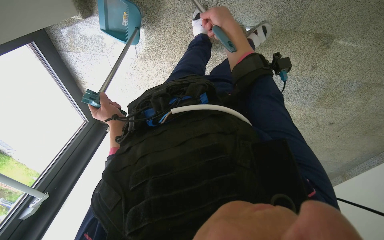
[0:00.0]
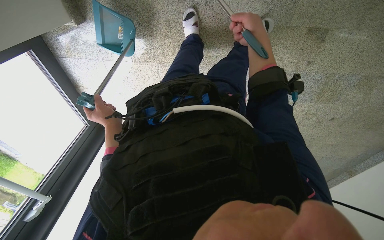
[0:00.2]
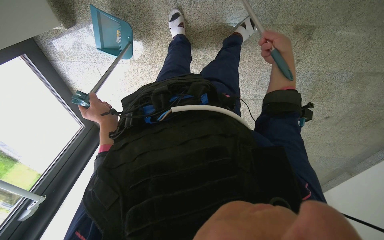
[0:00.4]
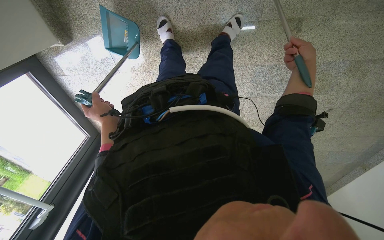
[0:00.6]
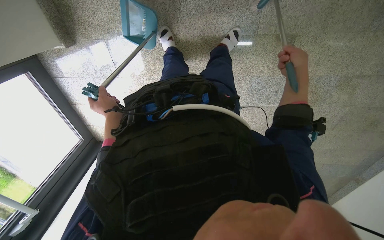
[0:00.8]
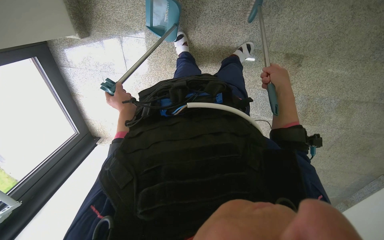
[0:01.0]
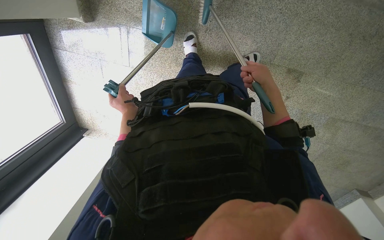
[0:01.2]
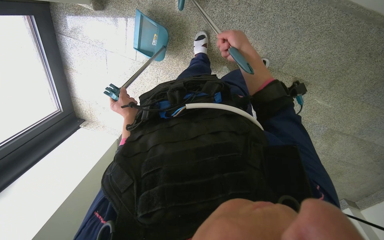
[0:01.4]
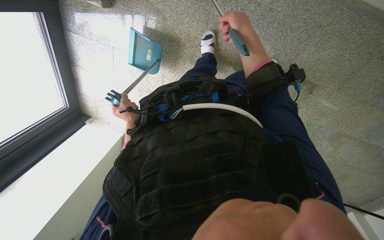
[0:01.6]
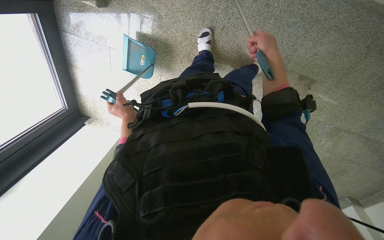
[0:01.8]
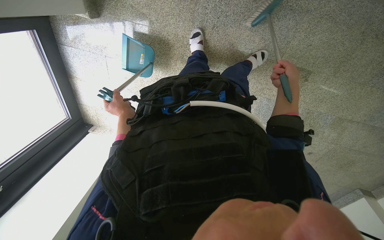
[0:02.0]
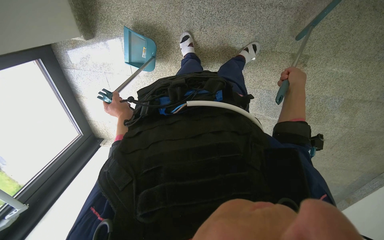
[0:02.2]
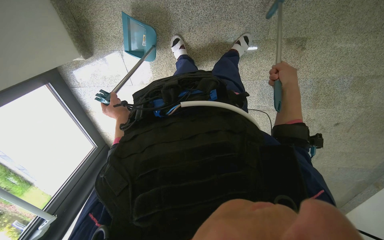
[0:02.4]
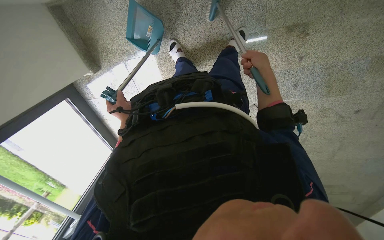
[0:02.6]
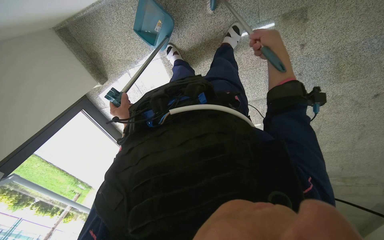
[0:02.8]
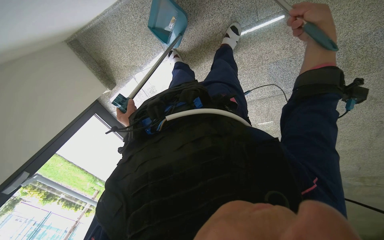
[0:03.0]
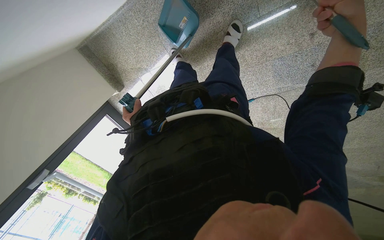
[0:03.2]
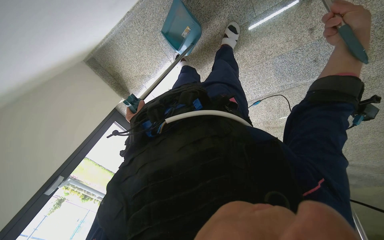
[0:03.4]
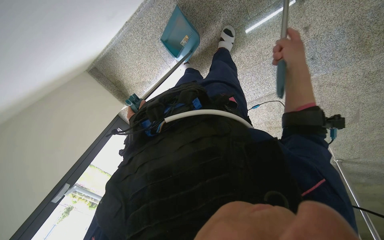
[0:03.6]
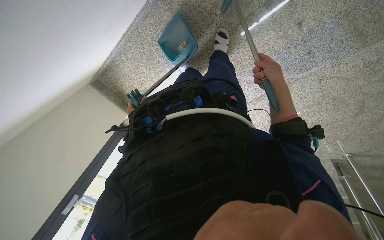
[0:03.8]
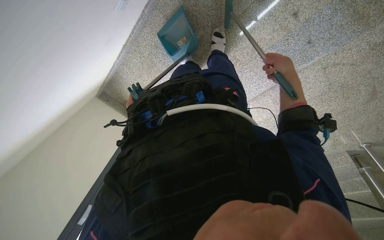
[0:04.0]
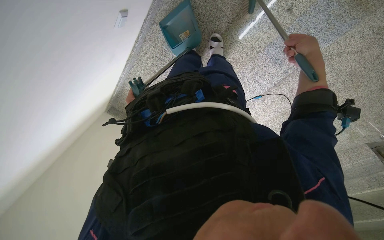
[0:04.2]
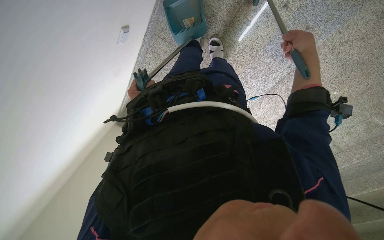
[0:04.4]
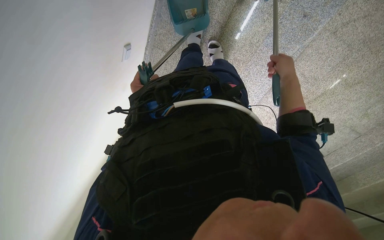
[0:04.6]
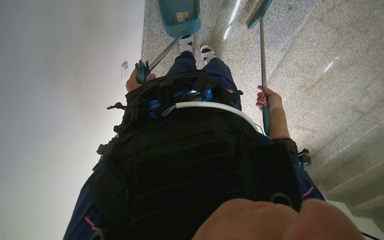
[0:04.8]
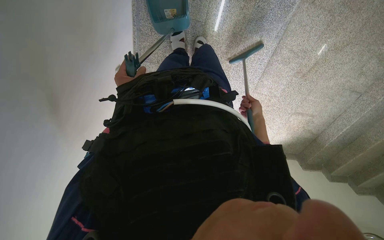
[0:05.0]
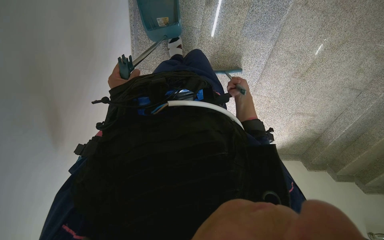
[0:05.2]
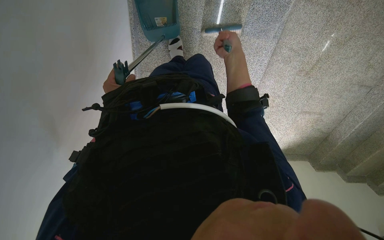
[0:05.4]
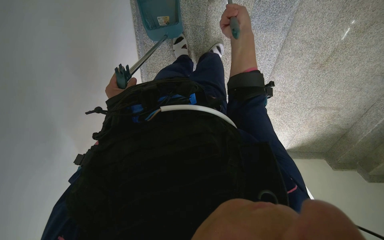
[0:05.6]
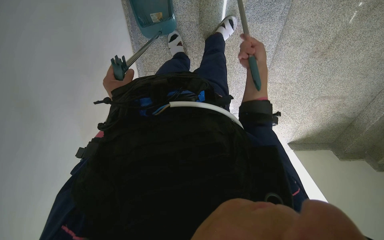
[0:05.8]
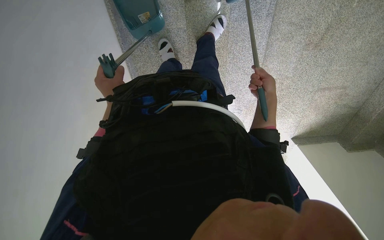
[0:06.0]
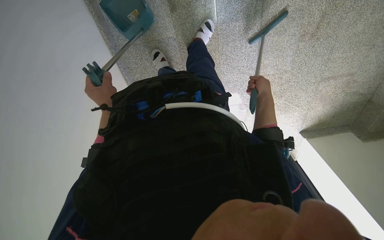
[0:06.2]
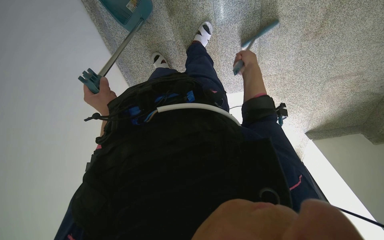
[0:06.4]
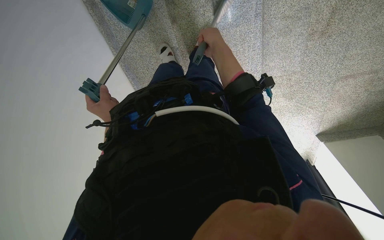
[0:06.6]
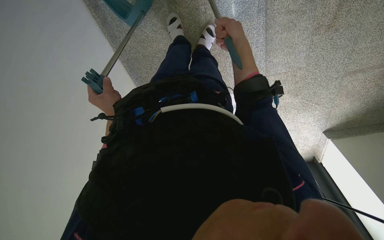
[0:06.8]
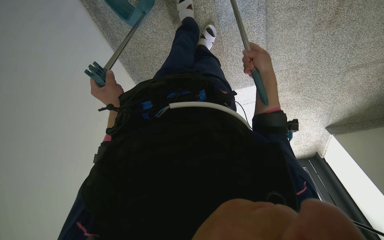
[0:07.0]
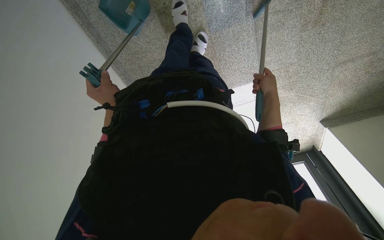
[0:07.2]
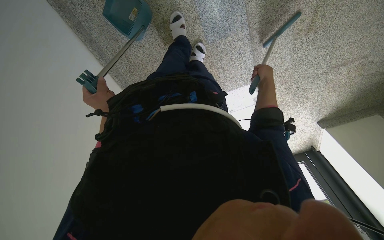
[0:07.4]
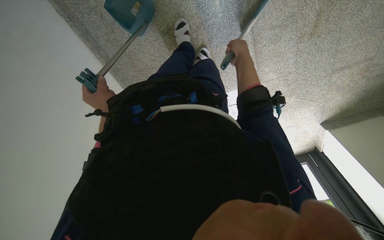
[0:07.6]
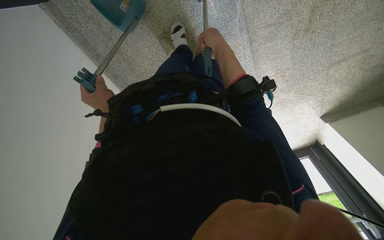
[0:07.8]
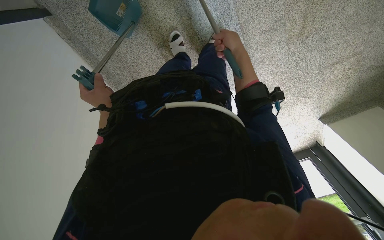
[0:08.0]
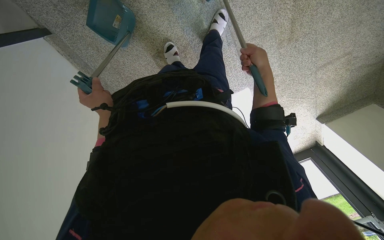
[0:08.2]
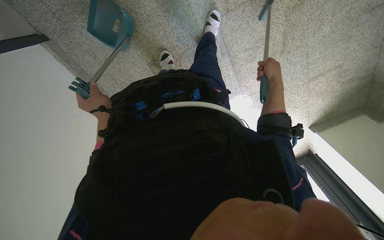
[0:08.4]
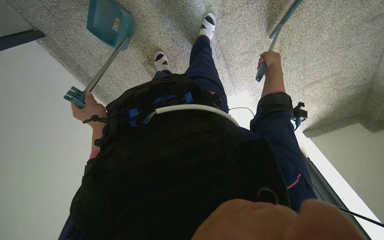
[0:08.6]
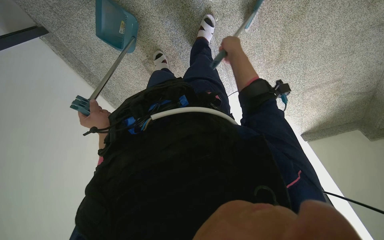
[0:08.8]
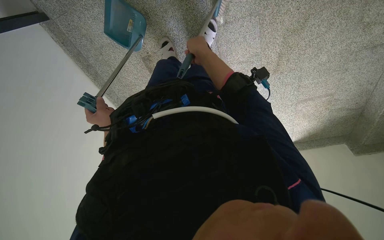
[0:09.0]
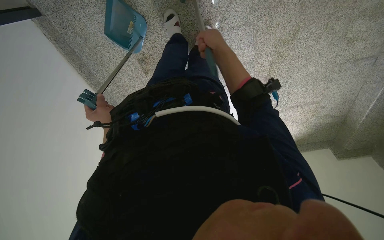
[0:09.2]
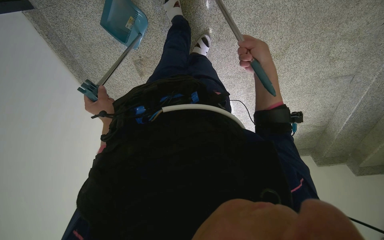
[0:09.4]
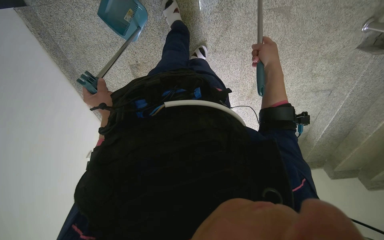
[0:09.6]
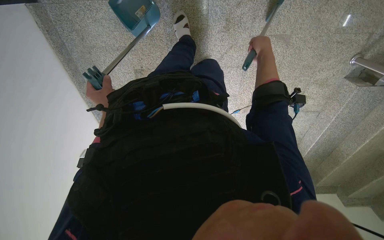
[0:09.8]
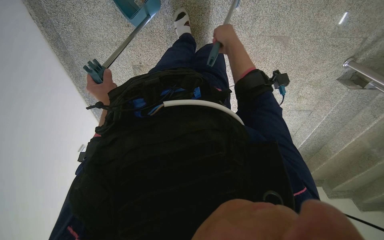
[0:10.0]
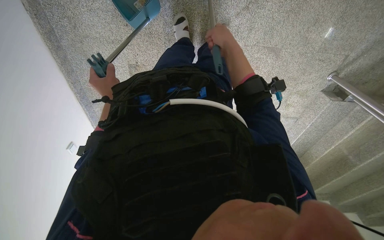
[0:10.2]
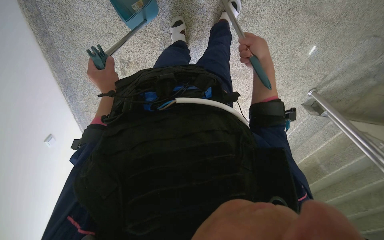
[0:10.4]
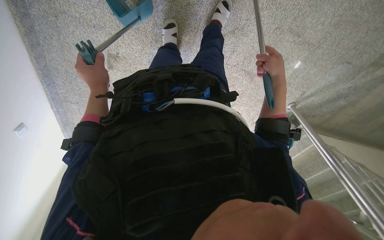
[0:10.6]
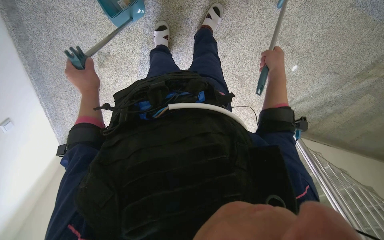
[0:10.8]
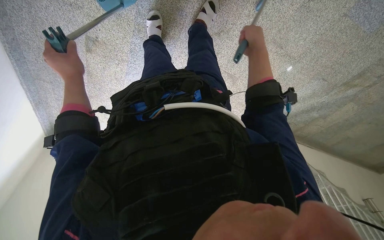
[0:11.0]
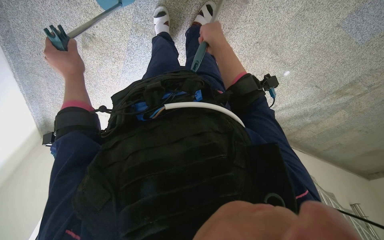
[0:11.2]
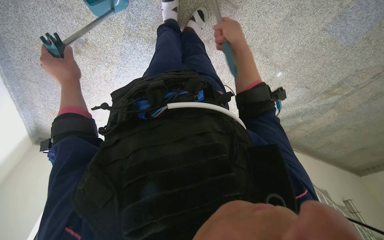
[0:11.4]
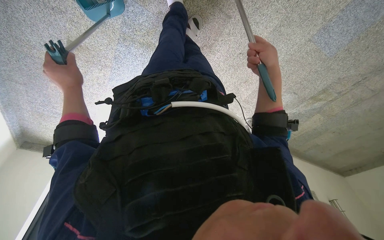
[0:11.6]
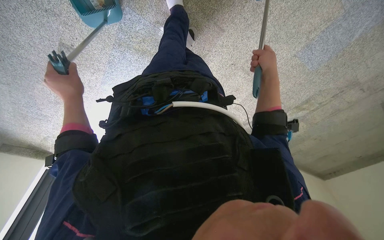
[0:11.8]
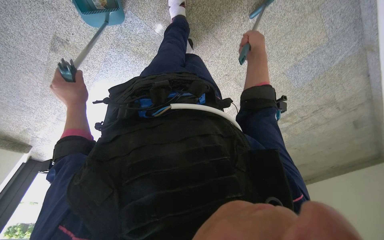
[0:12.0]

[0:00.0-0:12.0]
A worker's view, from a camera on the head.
Job: sweeping floor.
The whole recording: Sweeping floor with dustpan and brush. The worker sweeps the floor using a dustpan and brush.
0:00.0 to 0:01.6: The right hand goes to the right and returns, about 50 cm each way.
0:01.6 to 0:03.0: The camera is carried to the right, approximately 50 cm. The camera is aimed some 25 degrees further to the left. The scene rotates counterclockwise by some 30 degrees.
0:03.0 to 0:04.4: The view swings roughly 20 degrees to the left. The right hand is displaced farther from the camera by some 10 cm.
0:04.4 to 0:06.0: The view pans to the left by some 15 degrees. The scene rotates counterclockwise by roughly 35 degrees.
0:06.0 to 0:07.6: The view tilts some 10 degrees upward. The right hand swings left and right, some 20 cm each way, with 2 reversals.
0:09.0 to 0:10.4: The camera sweeps to the right, by some 25 degrees. The right hand moves left and right over some 20 cm, changing direction 2 times. Meanwhile the left hand is displaced up the picture by roughly 20 cm.
0:10.4 to 0:12.0: The view swings roughly 25 degrees to the right. The right hand moves left and right over roughly 20 cm, changing direction 2 times.

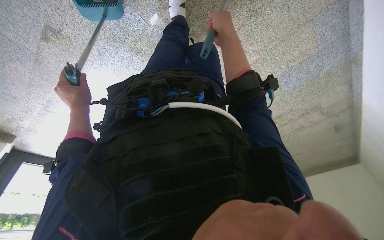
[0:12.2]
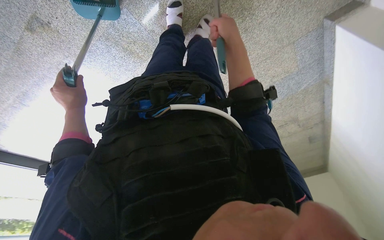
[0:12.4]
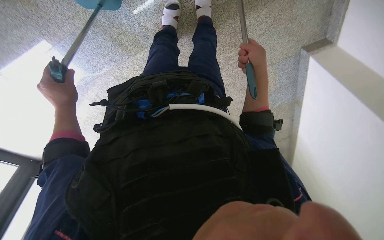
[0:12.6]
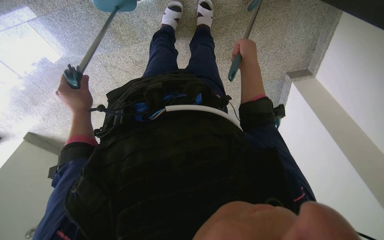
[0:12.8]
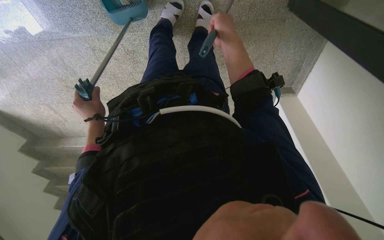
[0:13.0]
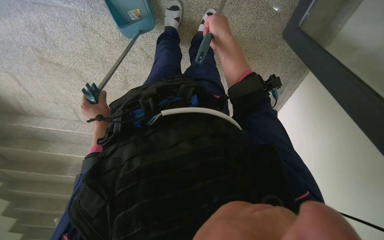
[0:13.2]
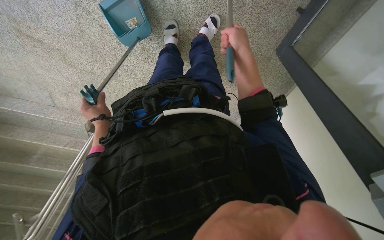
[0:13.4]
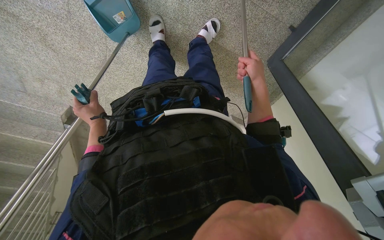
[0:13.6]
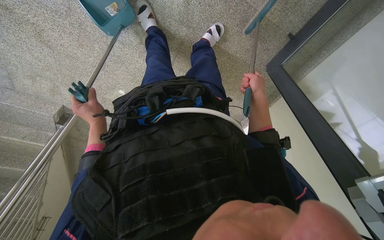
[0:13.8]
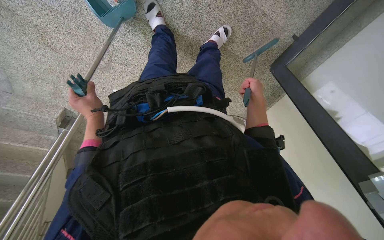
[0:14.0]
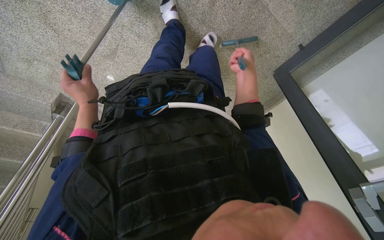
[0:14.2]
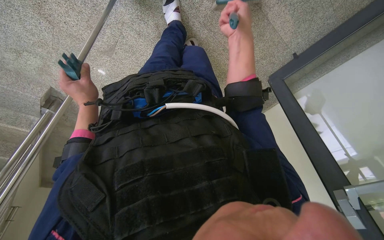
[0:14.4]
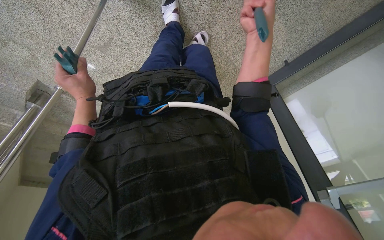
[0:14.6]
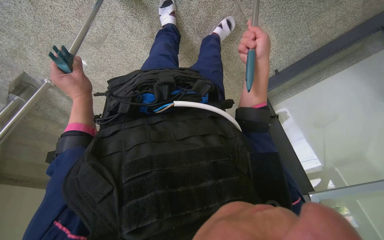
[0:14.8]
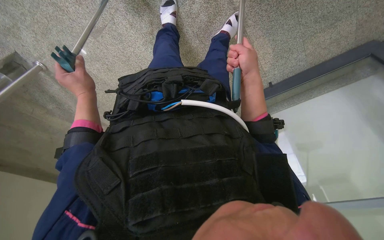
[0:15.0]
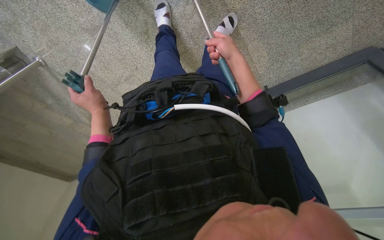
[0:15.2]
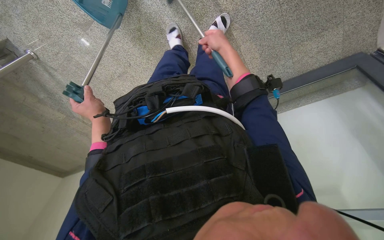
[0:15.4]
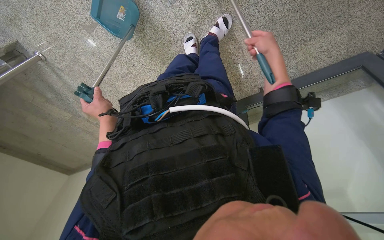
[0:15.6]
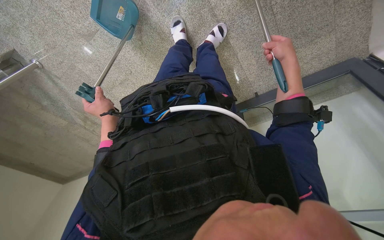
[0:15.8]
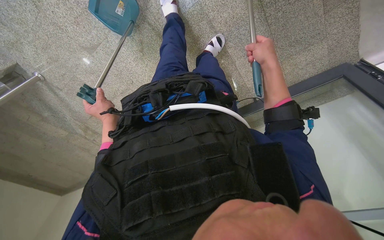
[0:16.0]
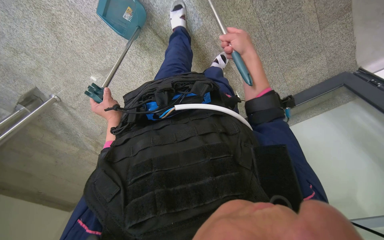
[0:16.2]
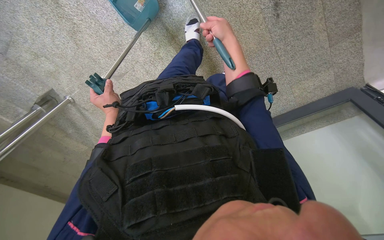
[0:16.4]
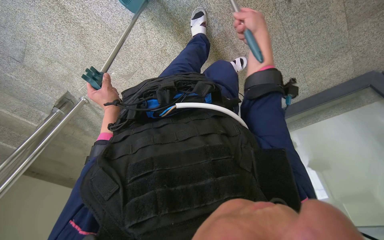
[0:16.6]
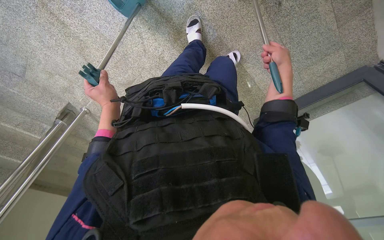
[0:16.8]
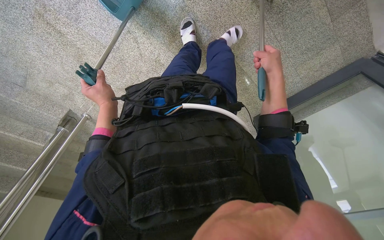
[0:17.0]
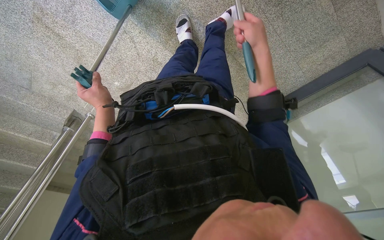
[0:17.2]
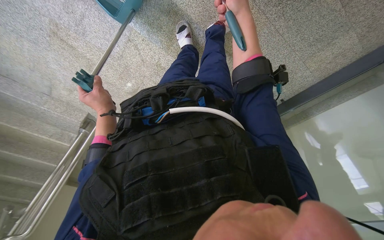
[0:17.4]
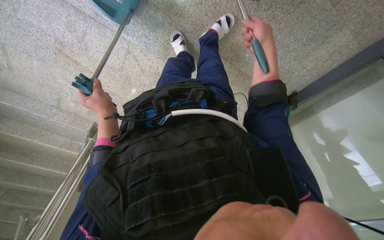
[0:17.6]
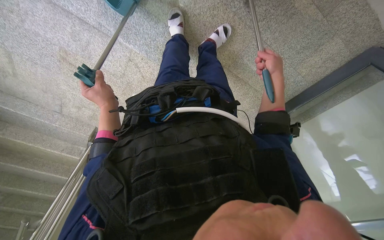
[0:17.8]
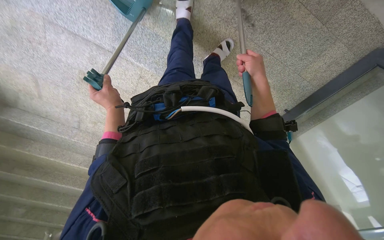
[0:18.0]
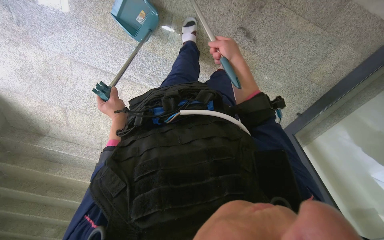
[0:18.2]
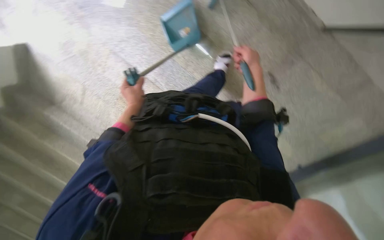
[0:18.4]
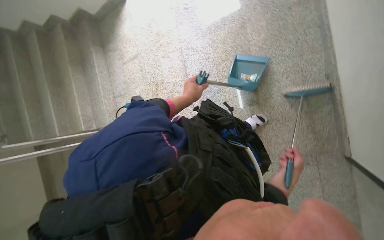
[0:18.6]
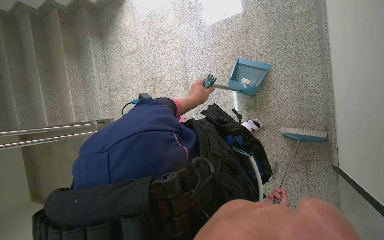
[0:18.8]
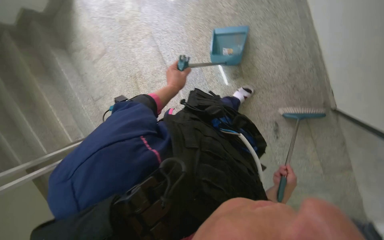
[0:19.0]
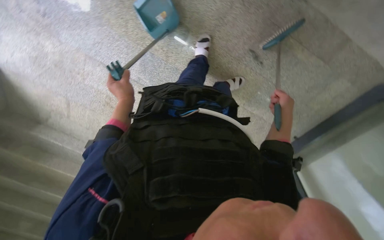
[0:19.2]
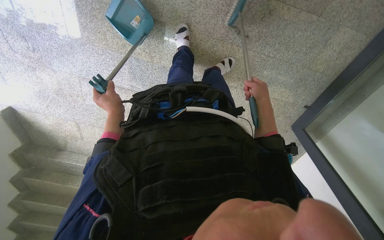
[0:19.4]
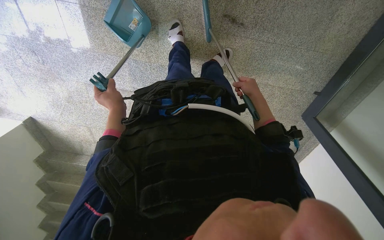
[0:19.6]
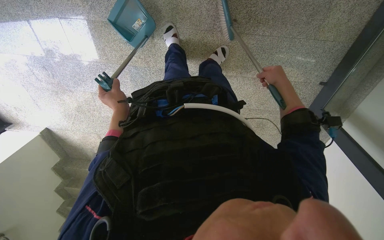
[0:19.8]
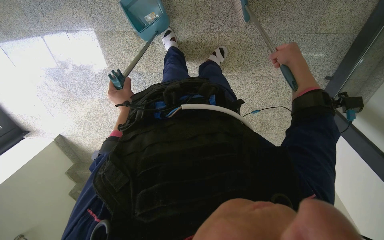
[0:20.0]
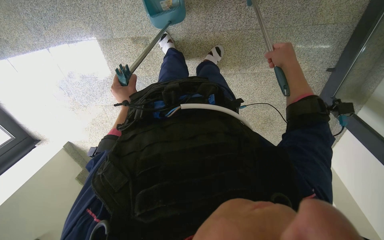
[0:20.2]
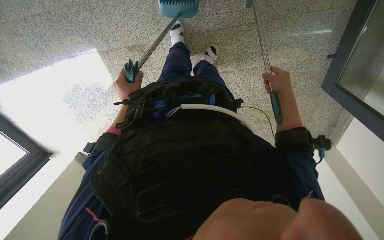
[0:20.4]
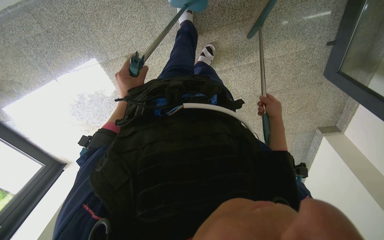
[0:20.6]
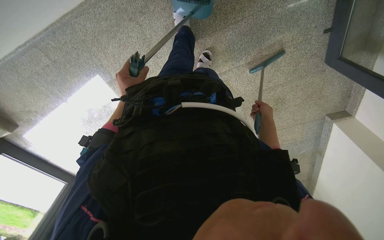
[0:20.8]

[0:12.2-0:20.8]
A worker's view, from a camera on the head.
Job: sweeping floor.
The whole recording: Sweeping floor with dustpan and brush. The worker sweeps the floor using a dustpan and brush.
0:12.2 to 0:13.6: The camera sweeps to the right, by some 50 degrees. The scene rotates clockwise by roughly 45 degrees.
0:13.6 to 0:15.0: The right hand is displaced to the left and nearer to the camera by approximately 15 cm, and goes up the picture and returns, roughly 15 cm each way.
0:15.0 to 0:16.6: The right hand swings left and right, about 20 cm each way, with 2 reversals.
0:16.6 to 0:18.0: The right hand goes left and right, about 15 cm each way, reversing 3 times.
0:18.0 to 0:19.4: The scene rotates counterclockwise by roughly 35 degrees.
0:19.4 to 0:20.8: The view swings approximately 20 degrees to the left. Everything in view rotates about 30 degrees counterclockwise. The right hand is displaced down the picture by some 15 cm, while the left hand heads up the picture and to the right, covering roughly 30 cm.
